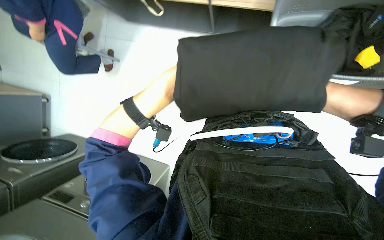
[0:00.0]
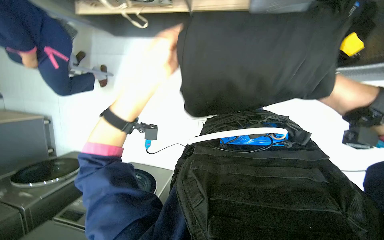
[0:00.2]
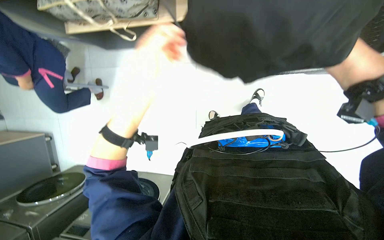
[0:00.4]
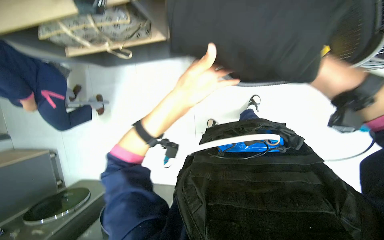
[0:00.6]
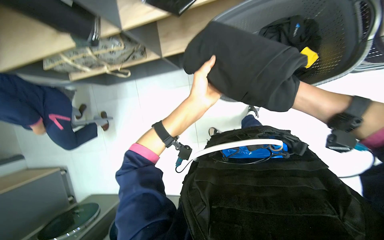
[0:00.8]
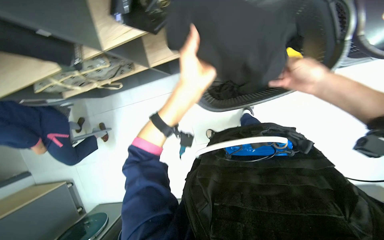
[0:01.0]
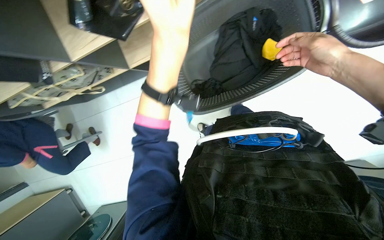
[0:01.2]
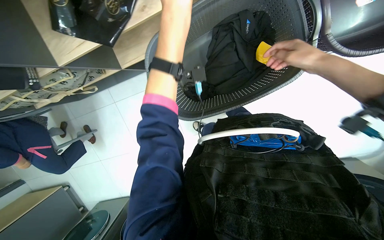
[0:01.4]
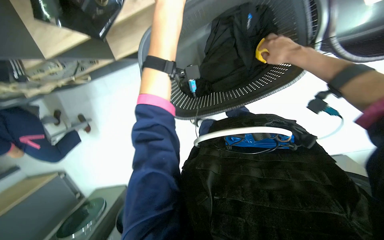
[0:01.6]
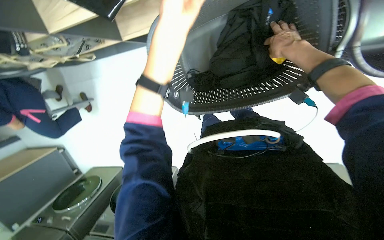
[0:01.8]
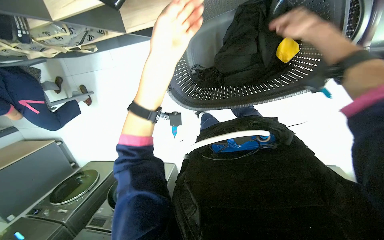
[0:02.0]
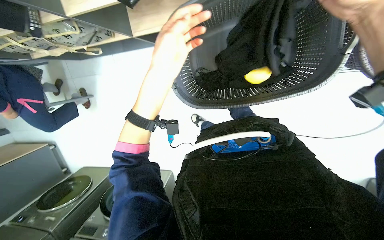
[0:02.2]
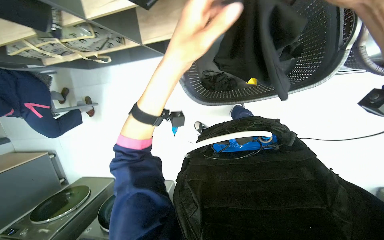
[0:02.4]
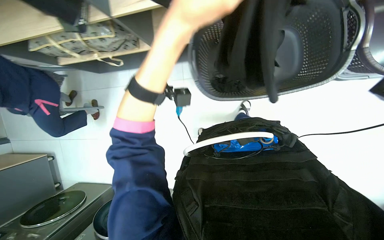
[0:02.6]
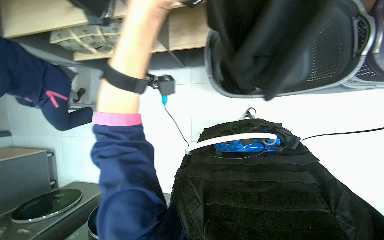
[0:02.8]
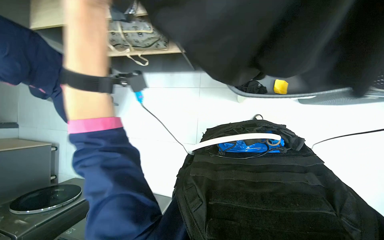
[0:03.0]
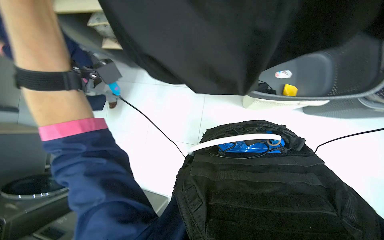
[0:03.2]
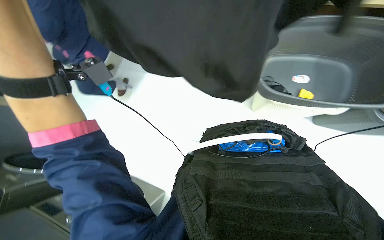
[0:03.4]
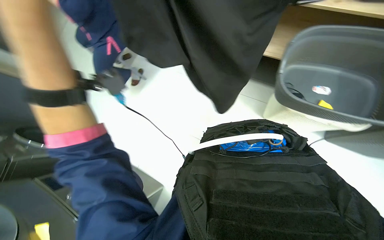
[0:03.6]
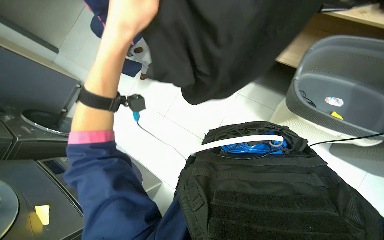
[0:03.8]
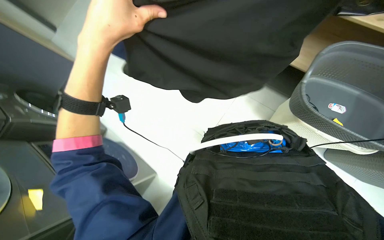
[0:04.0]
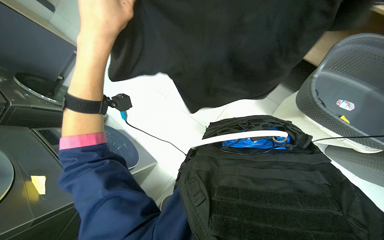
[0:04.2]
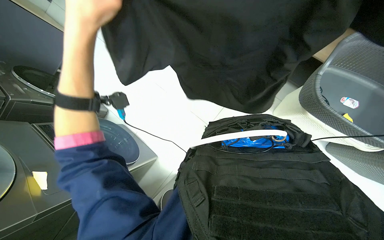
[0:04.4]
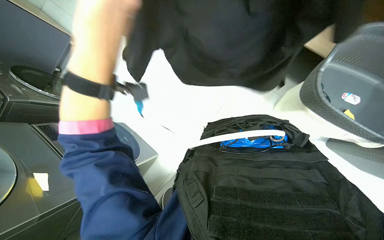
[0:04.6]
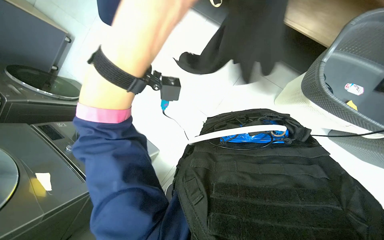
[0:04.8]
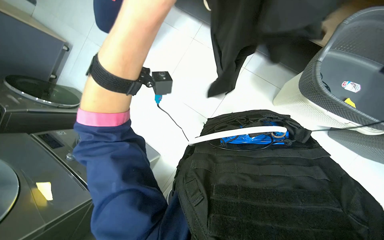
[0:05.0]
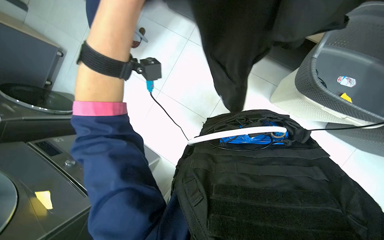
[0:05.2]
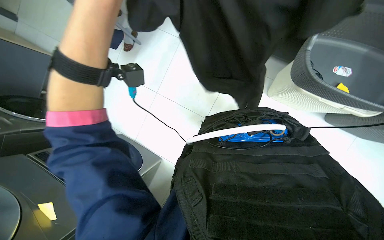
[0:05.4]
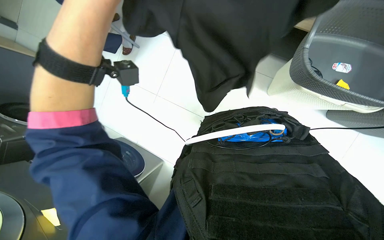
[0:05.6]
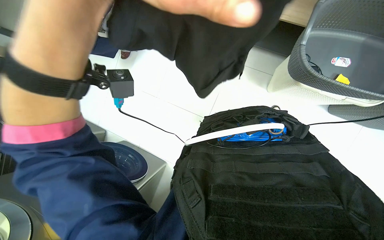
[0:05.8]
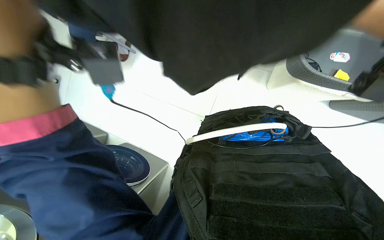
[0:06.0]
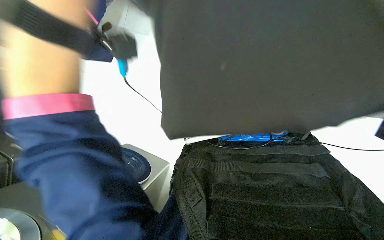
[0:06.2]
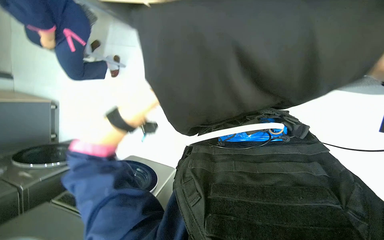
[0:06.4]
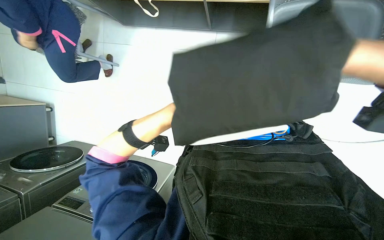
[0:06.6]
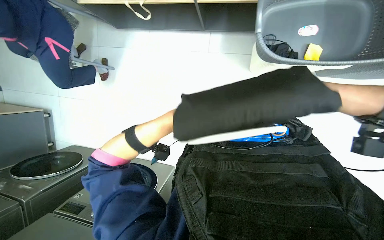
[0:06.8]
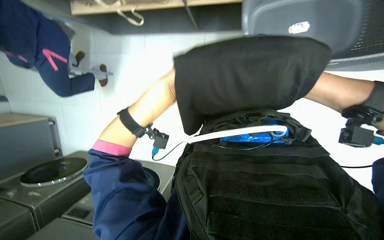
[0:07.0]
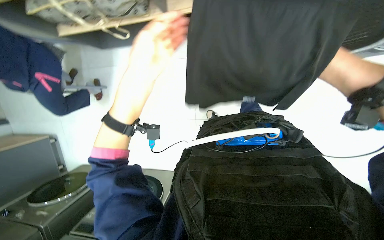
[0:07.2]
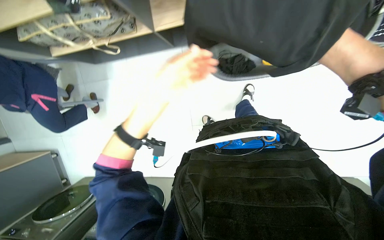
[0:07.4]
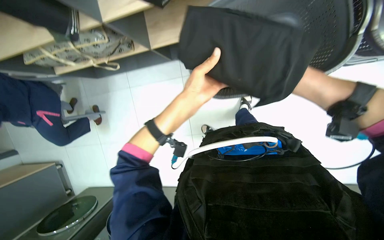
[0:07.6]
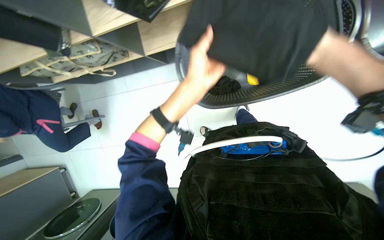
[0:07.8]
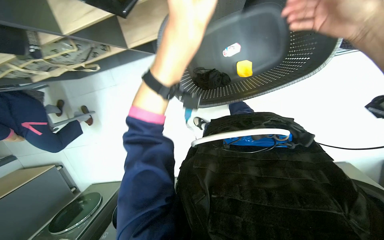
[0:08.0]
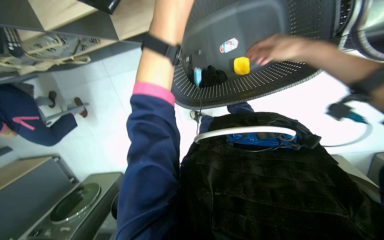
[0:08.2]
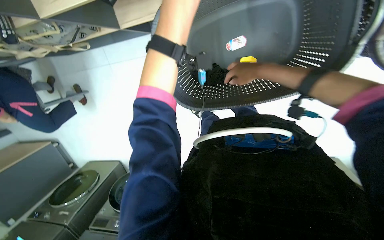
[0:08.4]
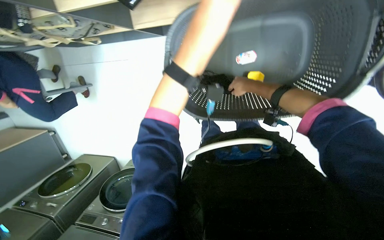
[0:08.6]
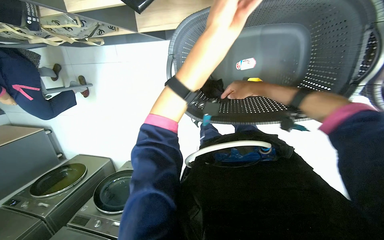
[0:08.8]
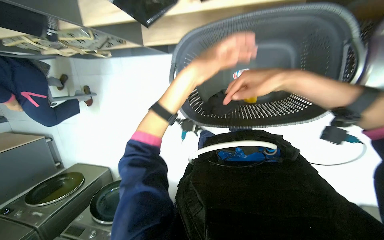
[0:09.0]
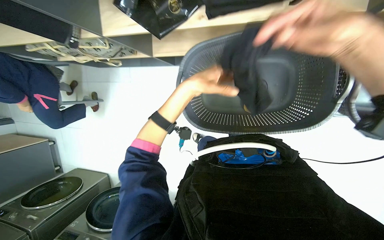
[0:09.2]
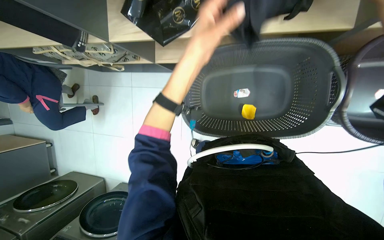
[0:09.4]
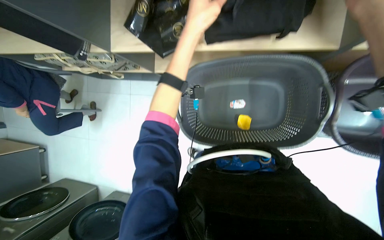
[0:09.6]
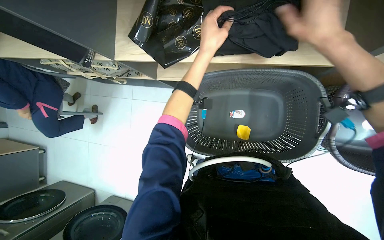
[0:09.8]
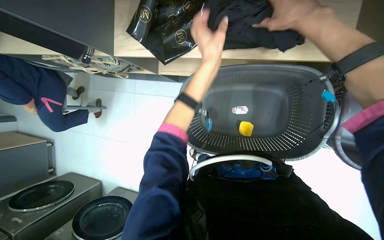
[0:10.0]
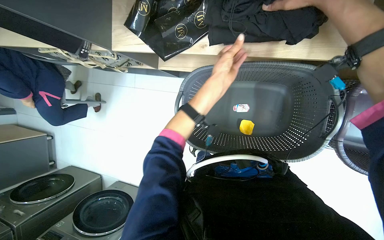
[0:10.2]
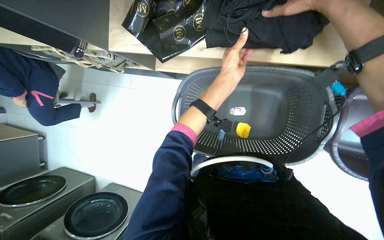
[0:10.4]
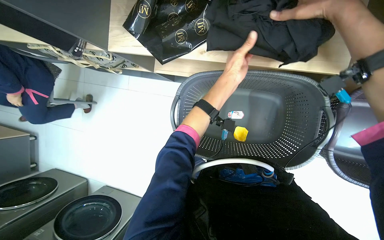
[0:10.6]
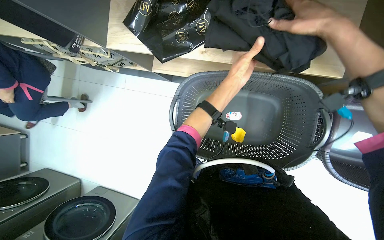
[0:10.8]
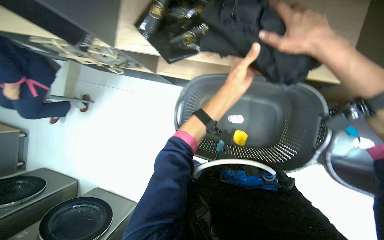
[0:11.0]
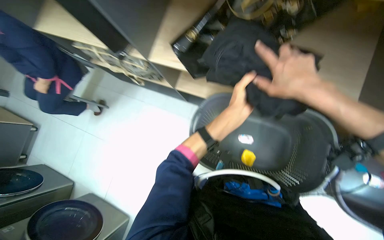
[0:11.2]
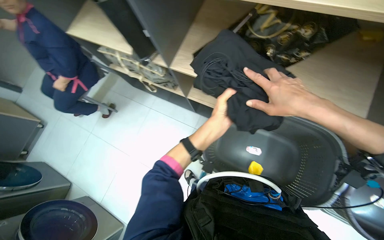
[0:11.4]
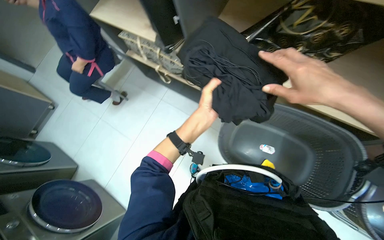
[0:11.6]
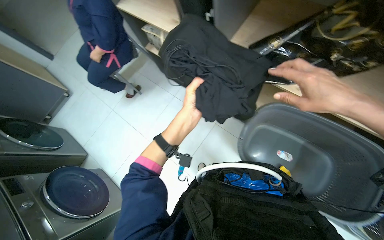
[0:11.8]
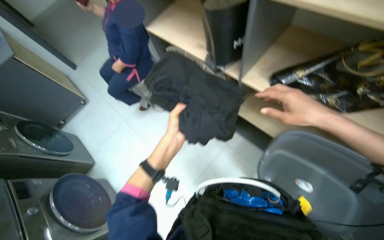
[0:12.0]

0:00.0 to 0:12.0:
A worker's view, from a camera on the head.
Job: managing laundry.
The whole recording: Sorting laundry into baskets. The worker sorts garments and sticky notes from one laundry basket into another.
0:00.0 to 0:01.6: The scene turns about 30 degrees counterclockwise in the picture.
0:01.6 to 0:03.0: The view tips upward by about 20 degrees. The left hand heads down the picture, to the left and nearer to the camera, covering about 60 cm.
0:03.0 to 0:04.4: The left hand swings left and right, about 15 cm each way, with 2 reversals.
0:10.4 to 0:12.0: The camera travels roughly 40 cm. The view tilts about 20 degrees upward. The scene turns some 35 degrees clockwise in the picture.

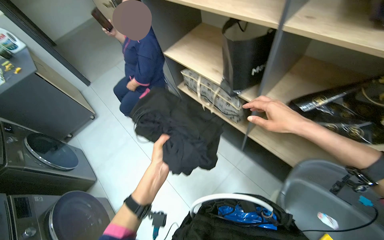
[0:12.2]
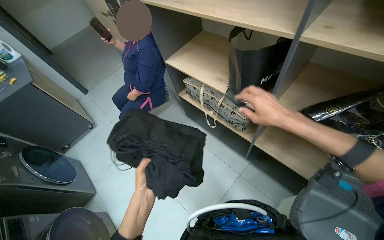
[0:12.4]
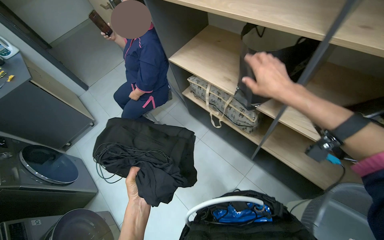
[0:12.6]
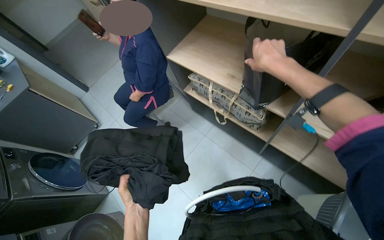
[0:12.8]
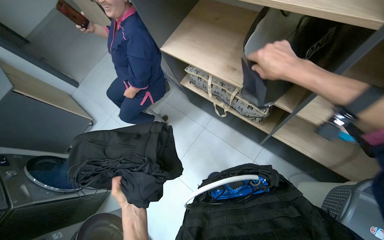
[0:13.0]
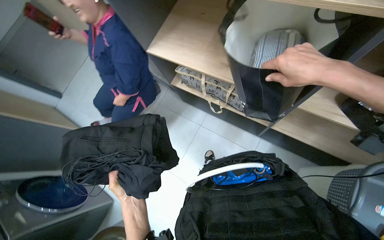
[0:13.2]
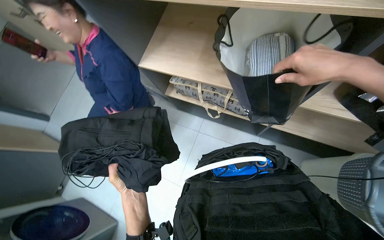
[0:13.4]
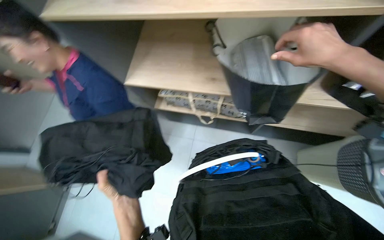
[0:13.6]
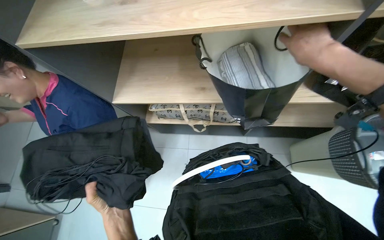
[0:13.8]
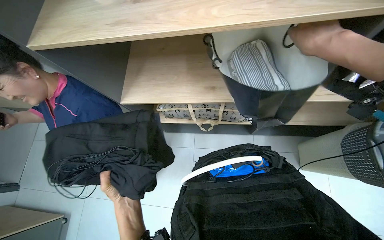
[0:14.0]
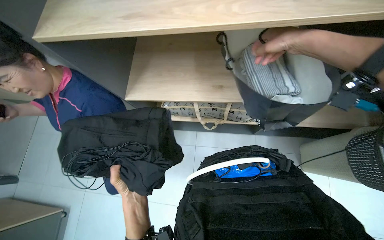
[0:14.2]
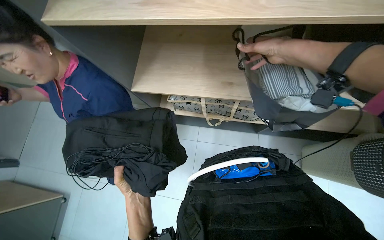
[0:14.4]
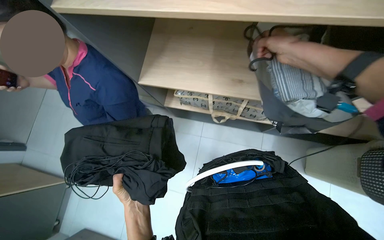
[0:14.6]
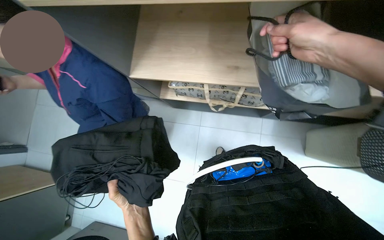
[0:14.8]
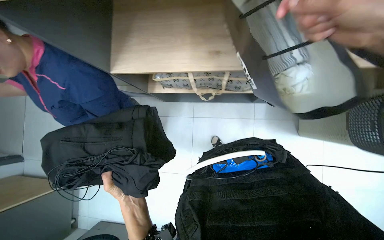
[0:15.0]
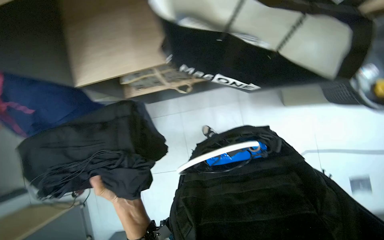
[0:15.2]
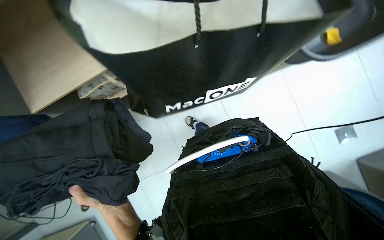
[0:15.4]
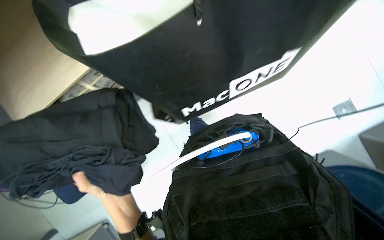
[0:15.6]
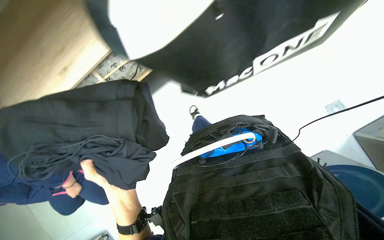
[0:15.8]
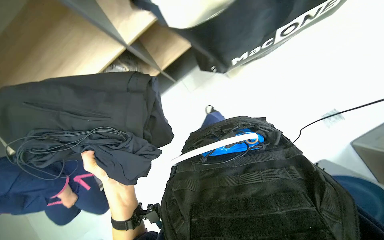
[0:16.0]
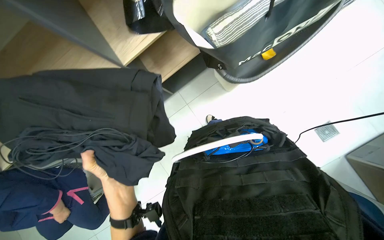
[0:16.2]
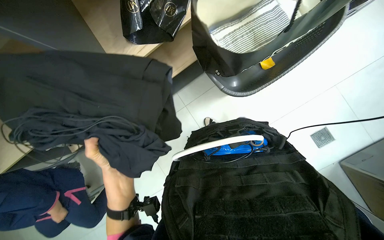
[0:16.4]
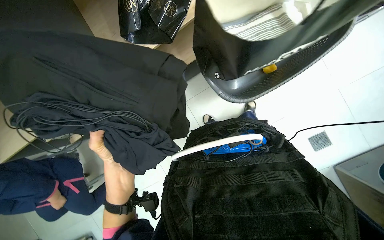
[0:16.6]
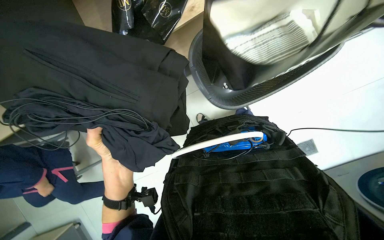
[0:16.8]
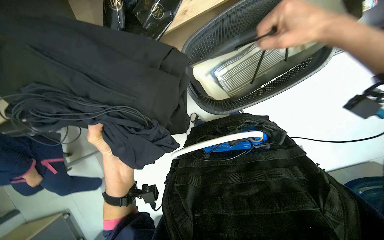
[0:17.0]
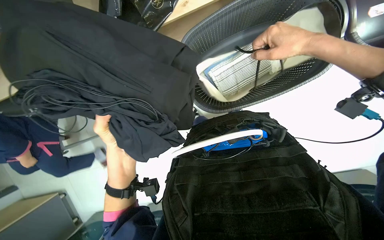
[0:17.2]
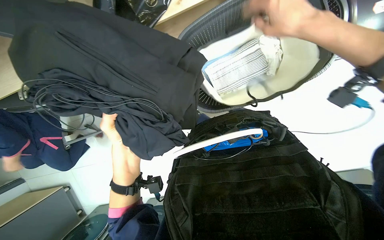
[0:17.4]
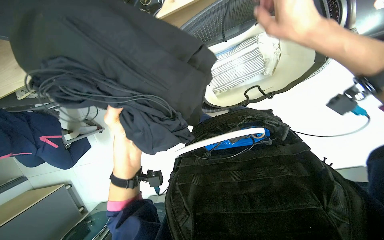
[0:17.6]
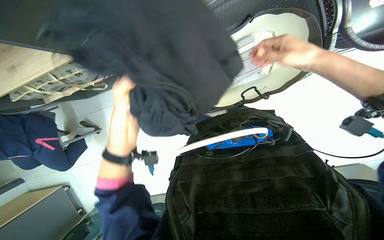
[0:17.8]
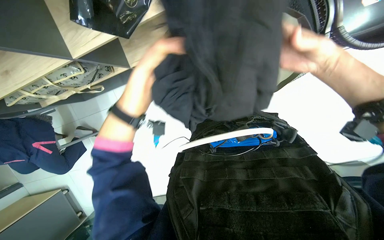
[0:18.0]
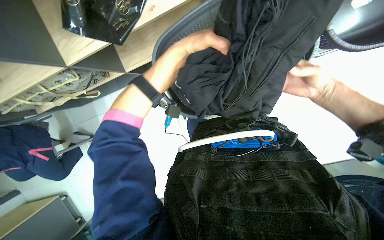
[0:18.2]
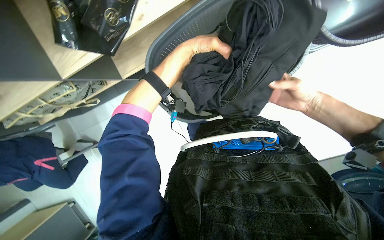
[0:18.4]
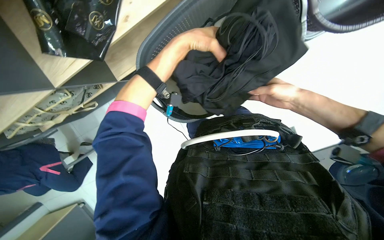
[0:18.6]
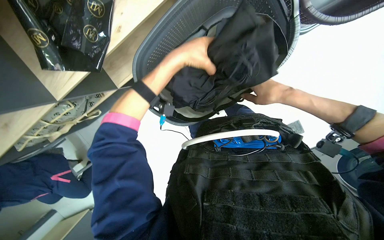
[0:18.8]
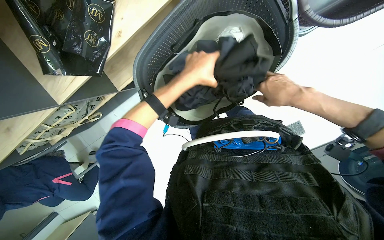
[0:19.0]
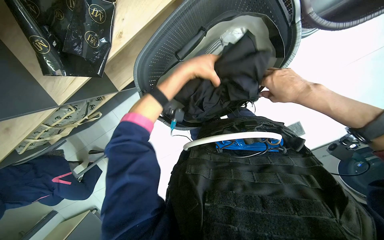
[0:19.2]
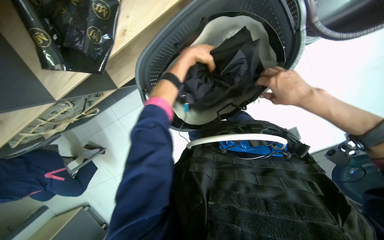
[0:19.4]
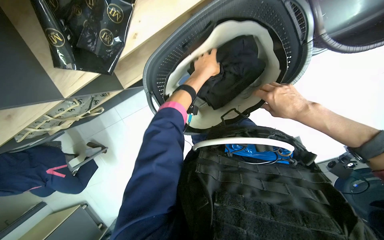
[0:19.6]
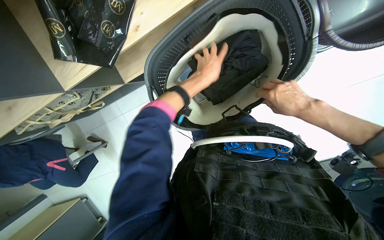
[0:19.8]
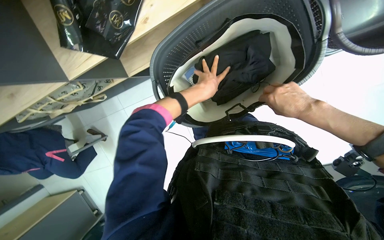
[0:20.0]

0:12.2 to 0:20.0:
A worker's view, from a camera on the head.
Job: managing laundry.
The whole recording: Sorting laundry into baskets. The worker sorts garments and sticky notes from one laundry basket into another.
0:12.2 to 0:13.8: The scene rotates counterclockwise by roughly 30 degrees.
0:13.8 to 0:15.4: The view tips downward by about 15 degrees.
0:16.8 to 0:18.4: The left hand moves up the picture and to the right, approximately 40 cm.
0:18.4 to 0:20.0: The left hand goes about 10 cm farther from the camera.
